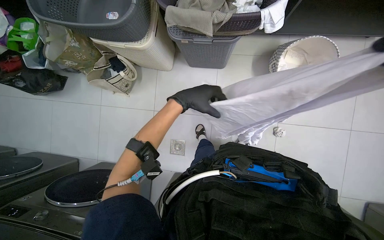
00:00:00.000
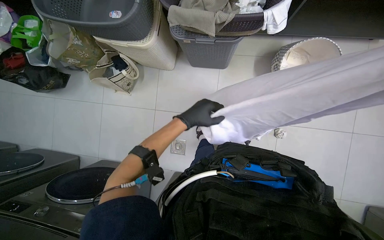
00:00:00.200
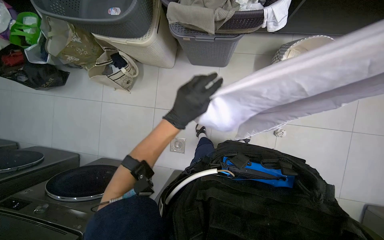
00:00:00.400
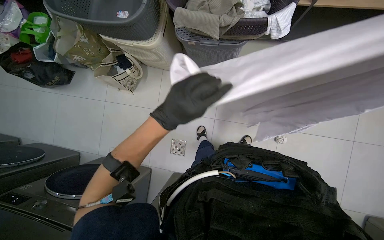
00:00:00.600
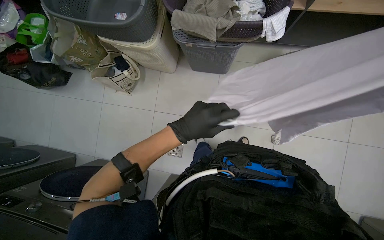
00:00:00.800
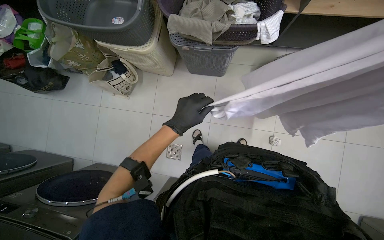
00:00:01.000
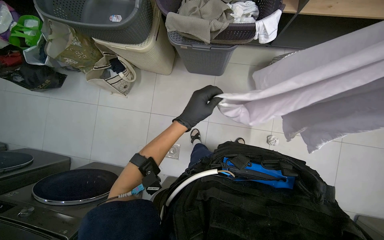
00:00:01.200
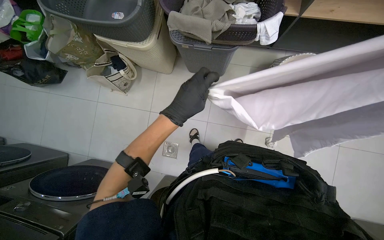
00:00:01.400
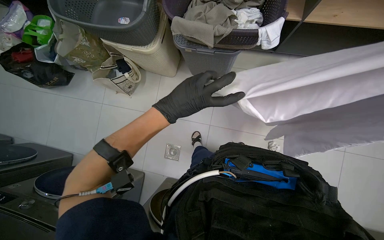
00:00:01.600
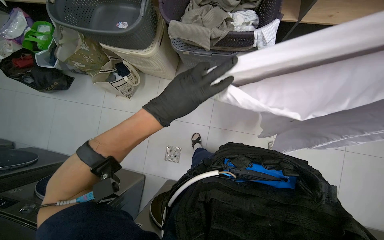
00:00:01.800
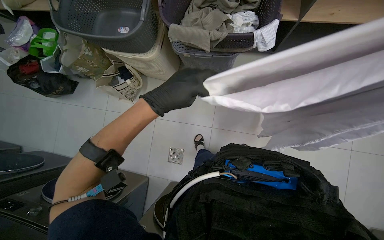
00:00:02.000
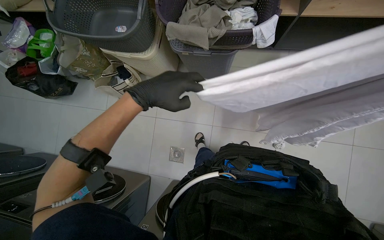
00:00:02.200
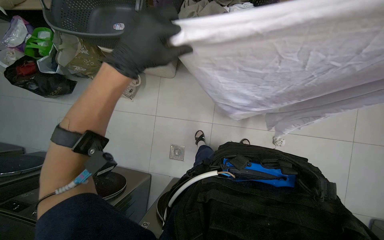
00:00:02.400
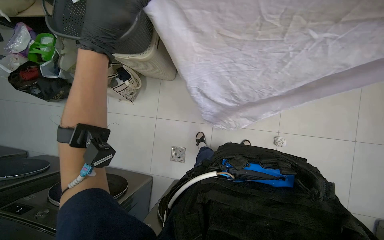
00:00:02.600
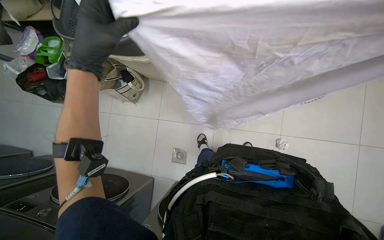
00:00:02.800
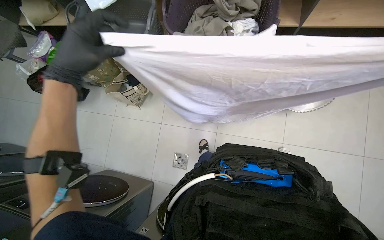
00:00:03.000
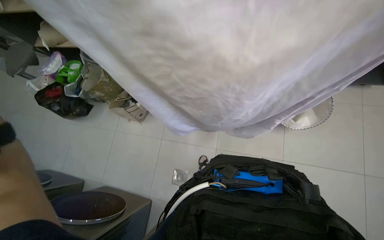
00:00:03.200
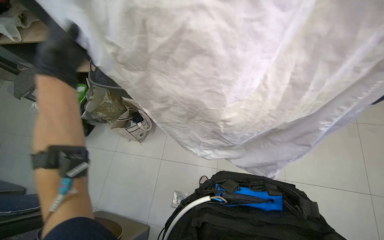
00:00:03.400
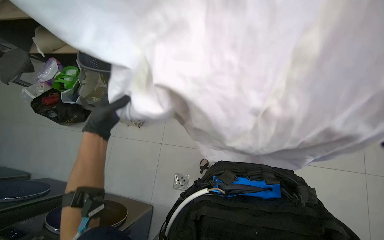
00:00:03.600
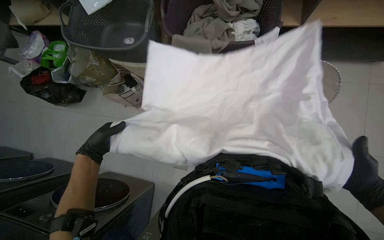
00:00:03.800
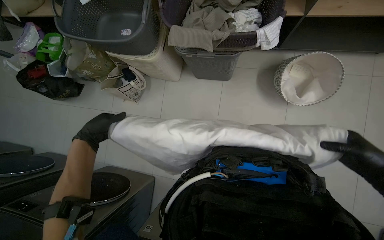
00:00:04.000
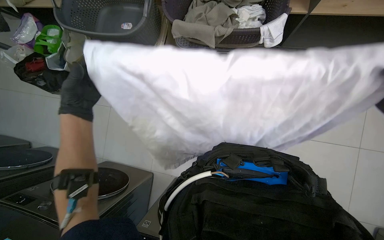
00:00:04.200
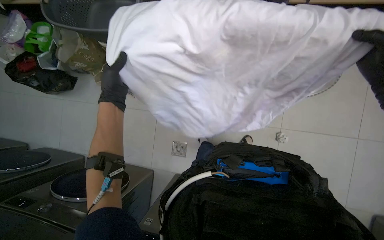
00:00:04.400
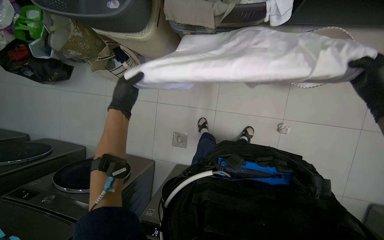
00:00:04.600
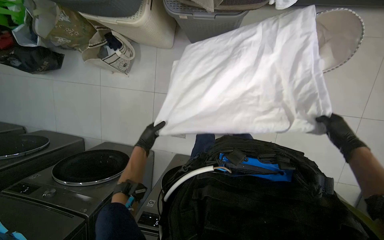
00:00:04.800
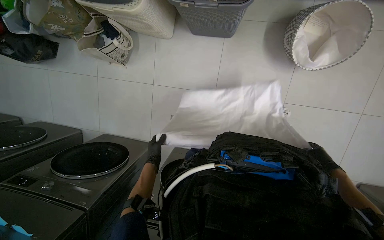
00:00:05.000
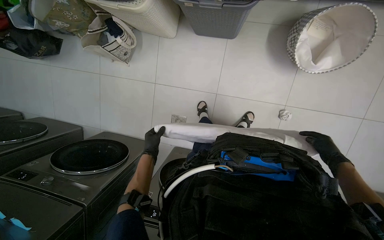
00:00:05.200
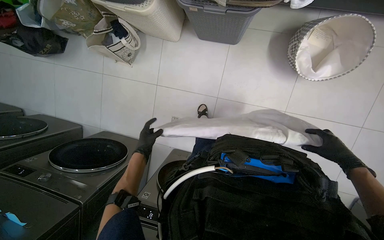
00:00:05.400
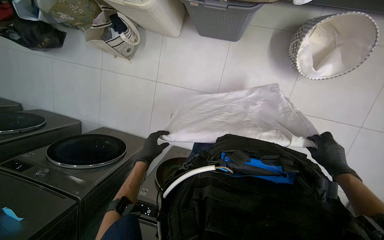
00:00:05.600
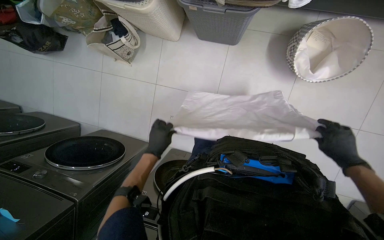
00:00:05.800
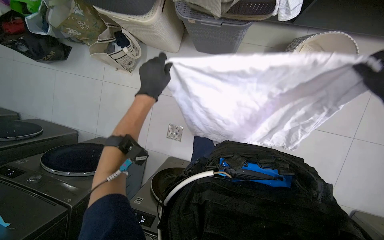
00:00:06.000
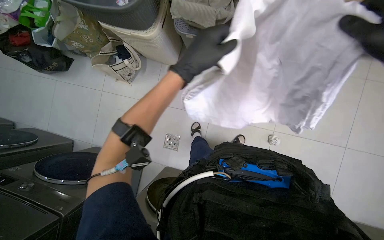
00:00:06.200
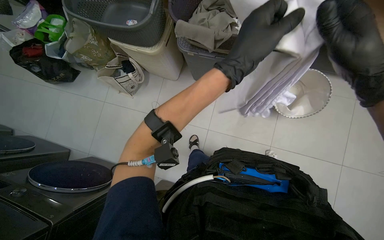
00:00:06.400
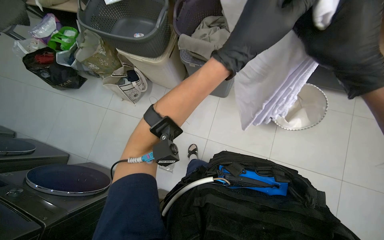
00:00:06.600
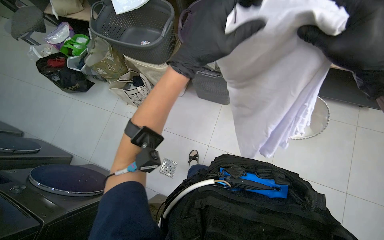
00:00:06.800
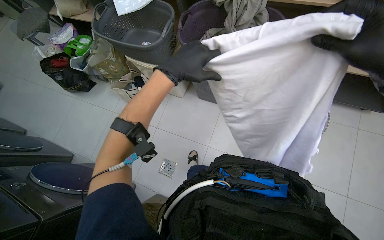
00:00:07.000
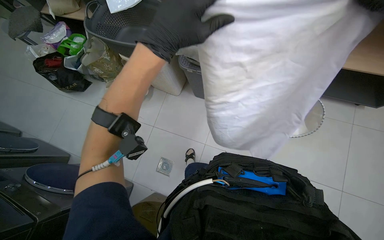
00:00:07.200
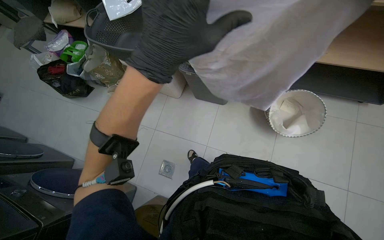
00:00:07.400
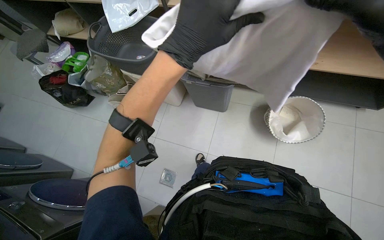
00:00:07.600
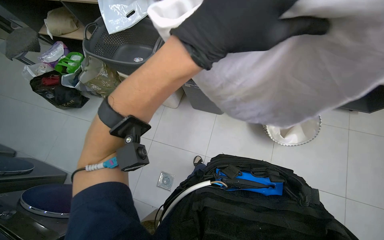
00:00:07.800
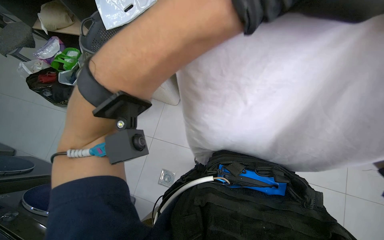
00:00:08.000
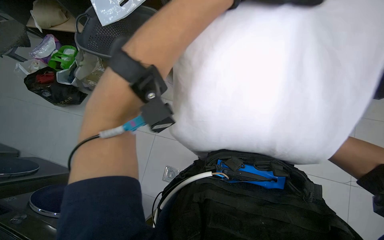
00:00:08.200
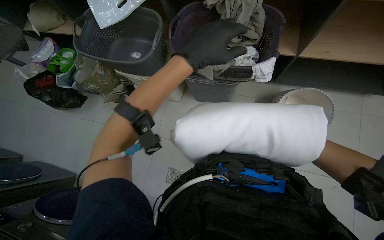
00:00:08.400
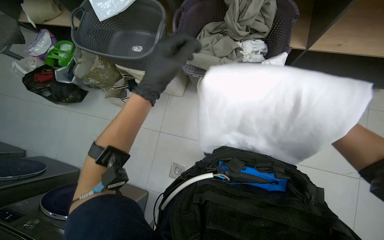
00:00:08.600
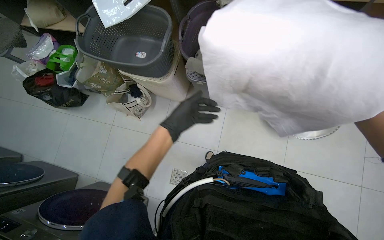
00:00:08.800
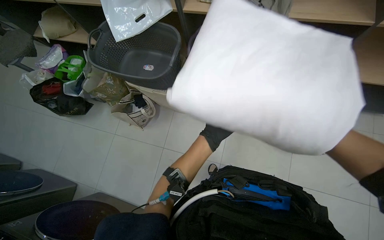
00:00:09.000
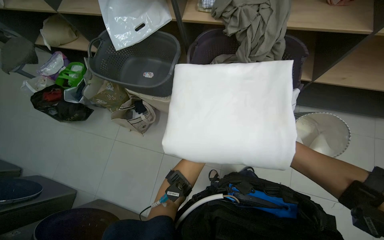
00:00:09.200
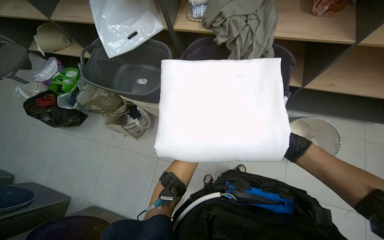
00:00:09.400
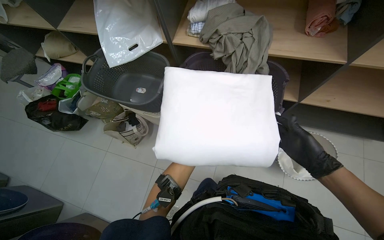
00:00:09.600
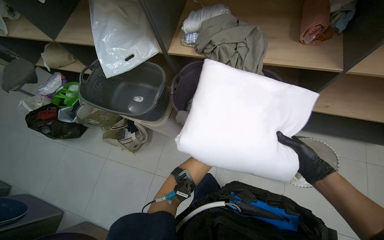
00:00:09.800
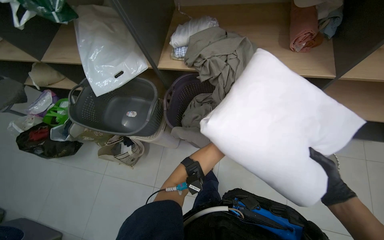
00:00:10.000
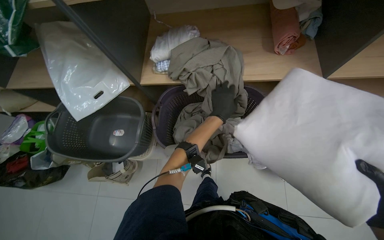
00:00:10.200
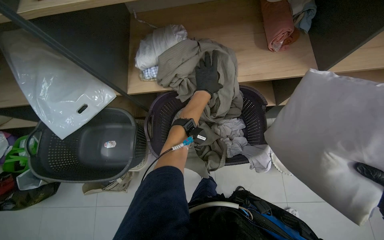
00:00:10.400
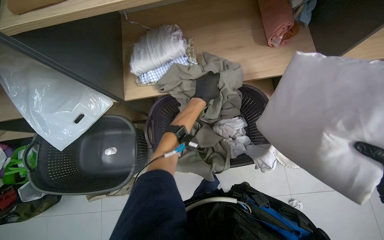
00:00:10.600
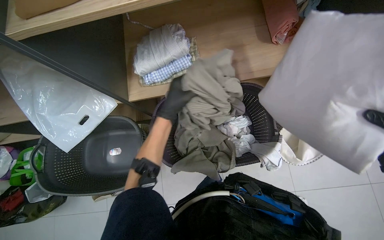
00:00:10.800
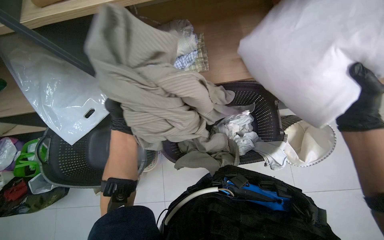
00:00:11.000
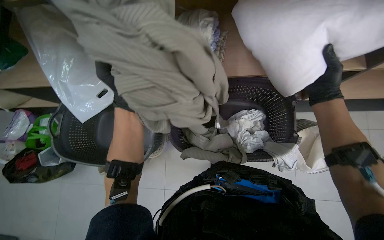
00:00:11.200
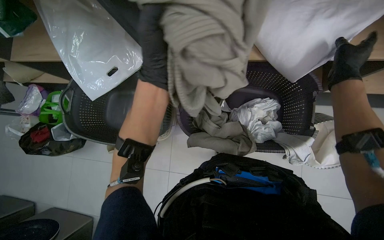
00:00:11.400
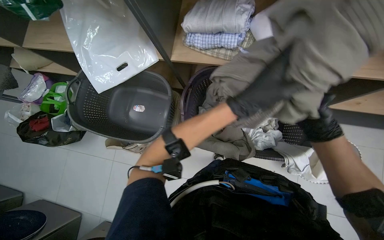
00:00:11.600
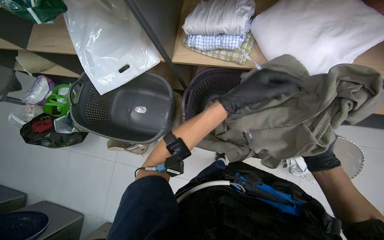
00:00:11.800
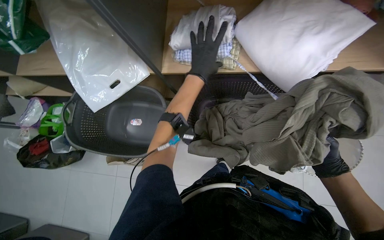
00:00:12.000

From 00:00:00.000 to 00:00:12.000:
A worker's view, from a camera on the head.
Job: managing laundry.
The whole recording: Sorting and folding laundry. The worker removes clothes from the washing machine and sorts them into a basket, rolling up socks.
From 00:00:00.000 to 00:00:01.600: The left hand heads nearer to the camera, covering roughly 10 cm.
From 00:00:01.600 to 00:00:03.000: The left hand is displaced to the left, nearer to the camera and up the picture by roughly 20 cm.
From 00:00:03.000 to 00:00:04.400: The left hand shifts approximately 20 cm farther from the camera, and goes down the picture and returns, approximately 20 cm each way.
From 00:00:04.400 to 00:00:06.000: The left hand travels to the right by approximately 15 cm, and travels down the picture and back again, some 30 cm each way.
From 00:00:06.000 to 00:00:07.600: The camera pitches upward, by roughly 25 degrees. The left hand is displaced nearer to the camera and to the right by about 35 cm.
From 00:00:10.400 to 00:00:12.000: The left hand swings left and right, some 30 cm each way, with 2 reversals.

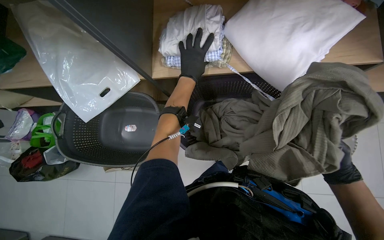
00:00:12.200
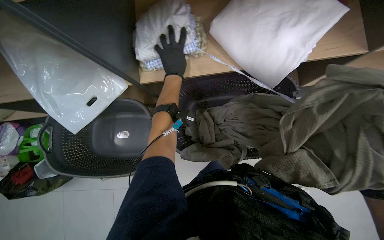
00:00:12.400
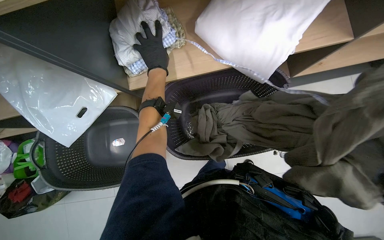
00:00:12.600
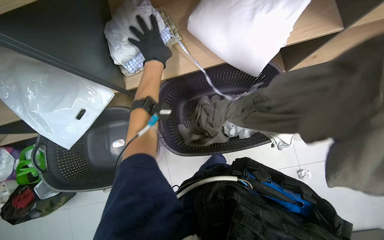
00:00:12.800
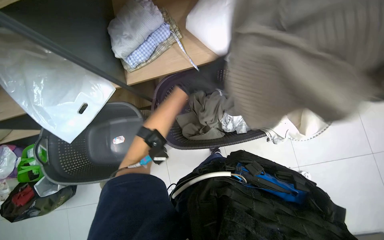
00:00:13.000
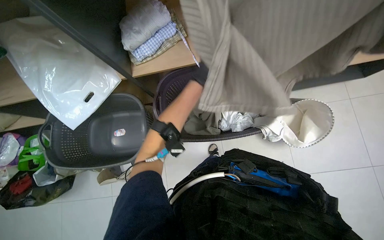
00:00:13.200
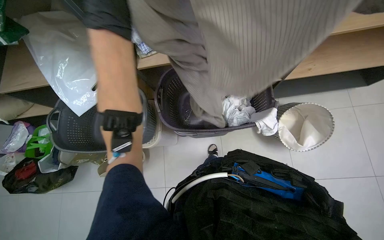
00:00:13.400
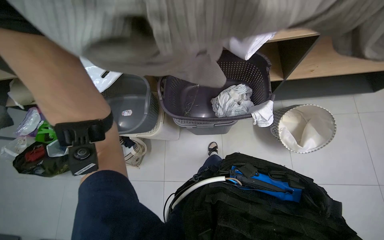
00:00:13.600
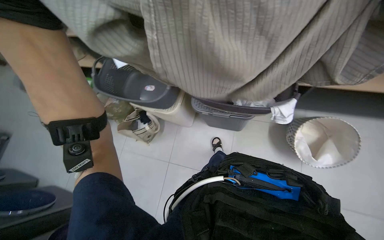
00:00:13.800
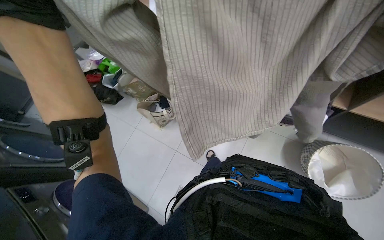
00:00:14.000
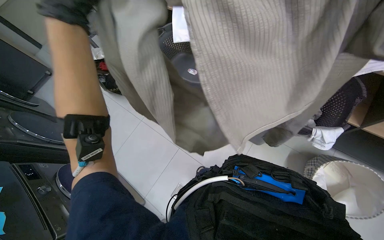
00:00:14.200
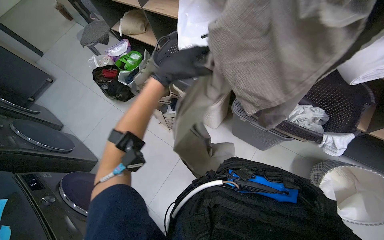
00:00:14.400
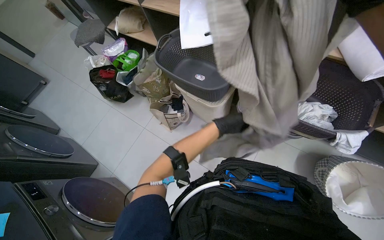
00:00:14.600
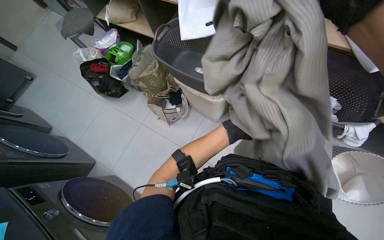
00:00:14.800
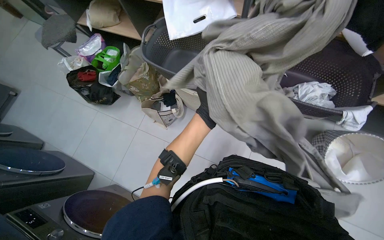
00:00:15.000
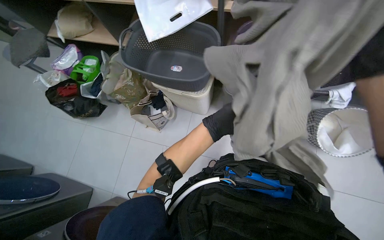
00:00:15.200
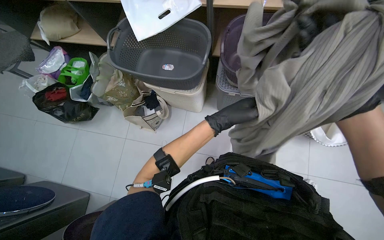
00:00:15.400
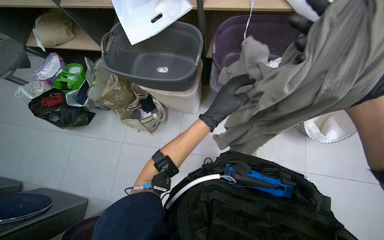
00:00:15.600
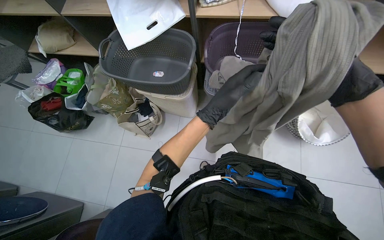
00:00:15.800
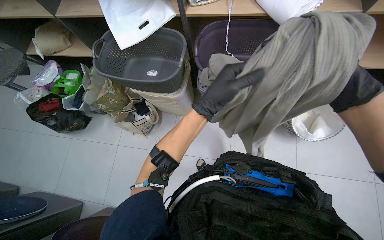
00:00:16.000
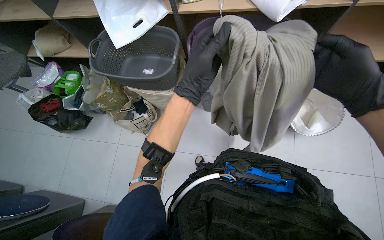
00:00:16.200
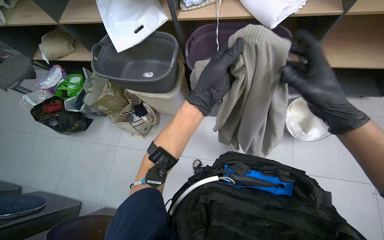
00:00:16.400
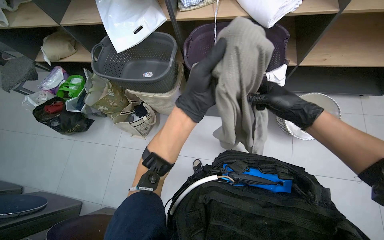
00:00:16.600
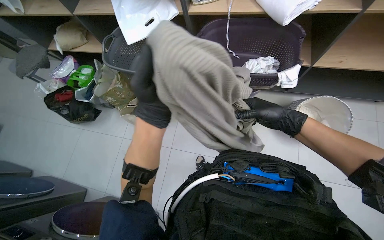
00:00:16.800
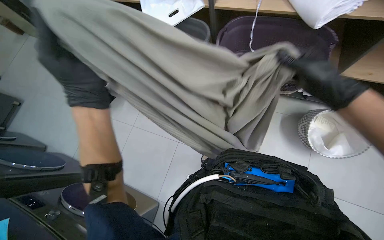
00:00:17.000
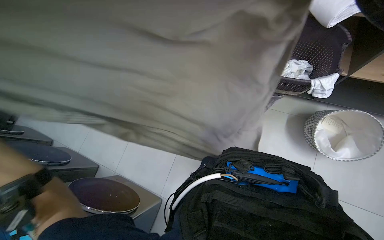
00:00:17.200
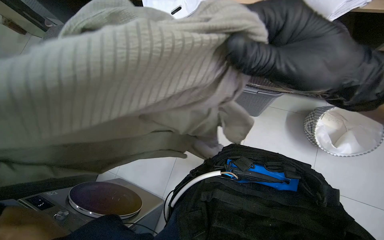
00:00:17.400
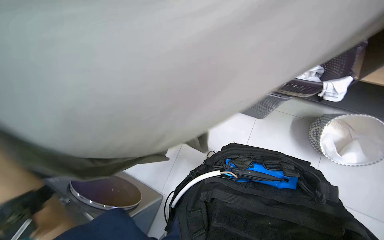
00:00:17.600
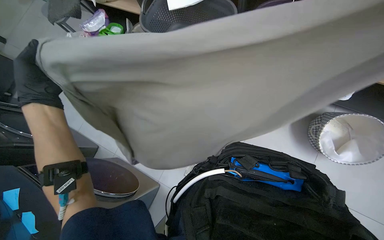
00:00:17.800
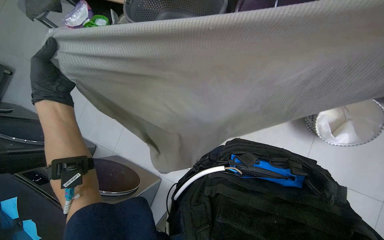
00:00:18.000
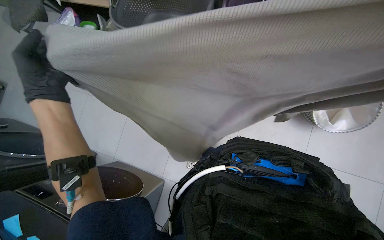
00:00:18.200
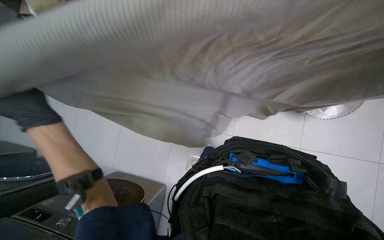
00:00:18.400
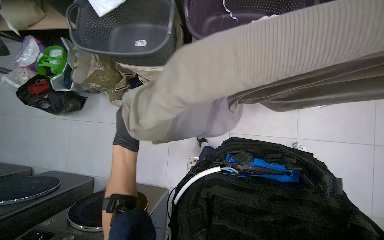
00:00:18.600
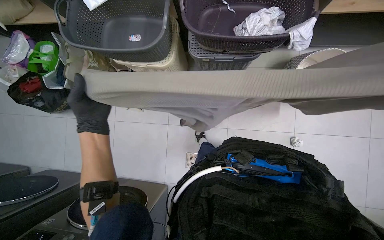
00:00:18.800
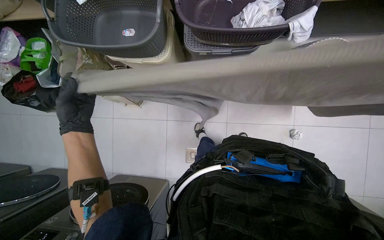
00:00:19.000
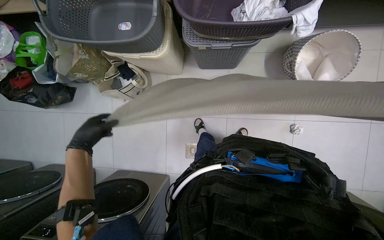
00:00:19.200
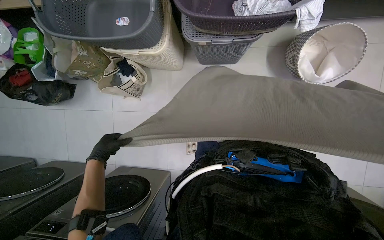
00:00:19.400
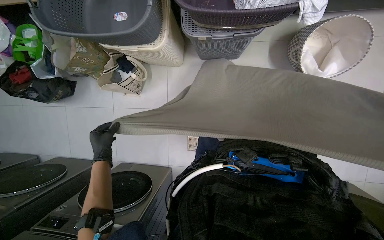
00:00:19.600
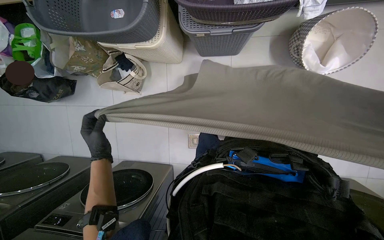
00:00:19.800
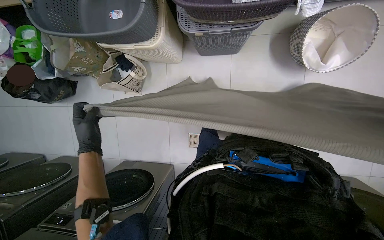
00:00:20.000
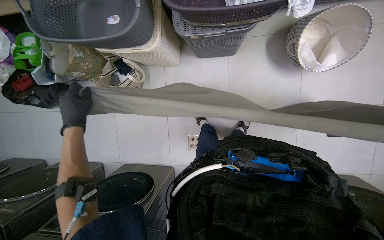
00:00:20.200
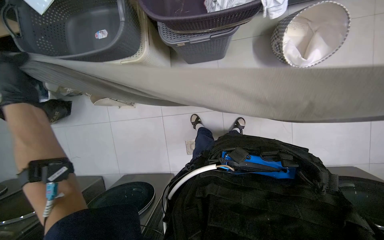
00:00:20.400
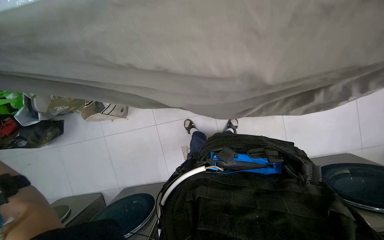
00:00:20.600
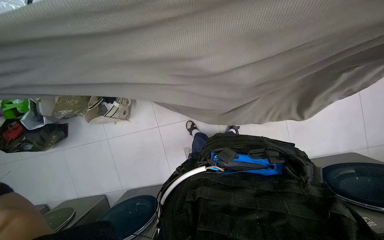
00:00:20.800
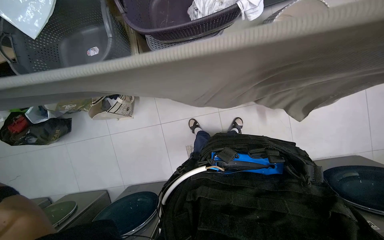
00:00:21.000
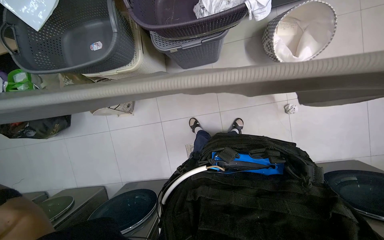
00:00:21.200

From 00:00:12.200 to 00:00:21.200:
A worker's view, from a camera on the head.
Job: managing laundry.
The whole recording: Sorting and folding laundry. The worker removes clothes from the washing machine and sorts them into a basket, rolling up socks.
From 00:00:15.200 to 00:00:16.600: The left hand is displaced nearer to the camera by some 25 cm.
From 00:00:16.600 to 00:00:18.200: The view tilts approximately 15 degrees downward.
From 00:00:18.200 to 00:00:19.800: The view tilts about 15 degrees downward. The left hand shifts approximately 20 cm farther from the camera and down the picture.
